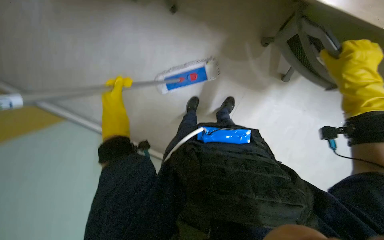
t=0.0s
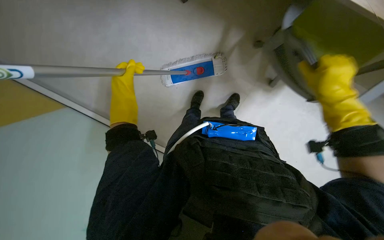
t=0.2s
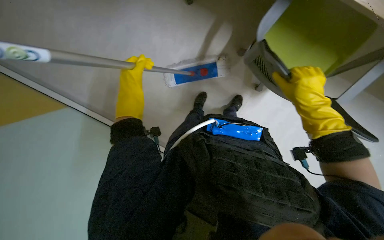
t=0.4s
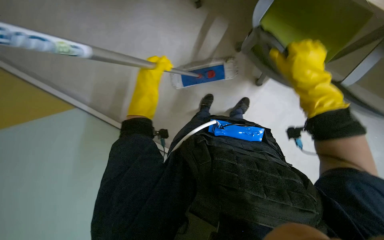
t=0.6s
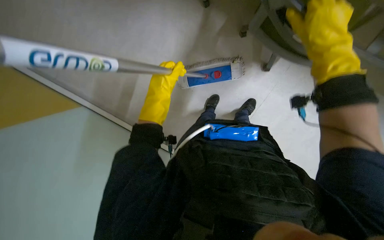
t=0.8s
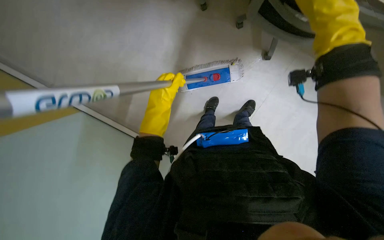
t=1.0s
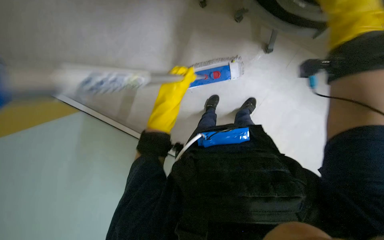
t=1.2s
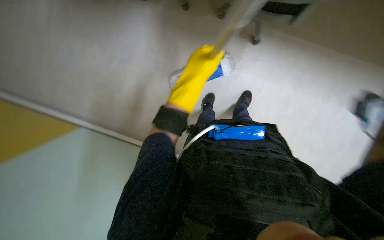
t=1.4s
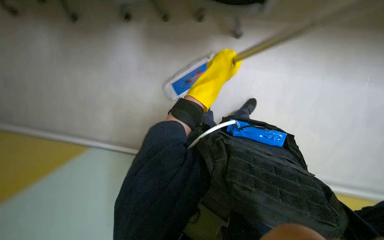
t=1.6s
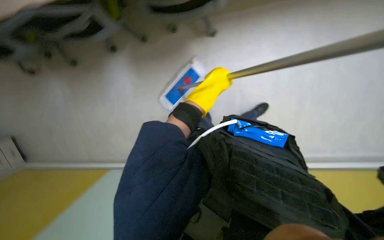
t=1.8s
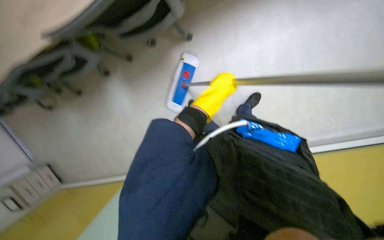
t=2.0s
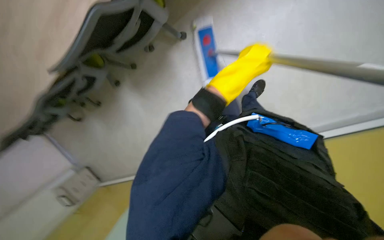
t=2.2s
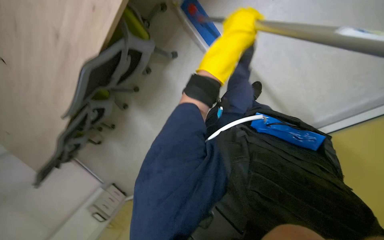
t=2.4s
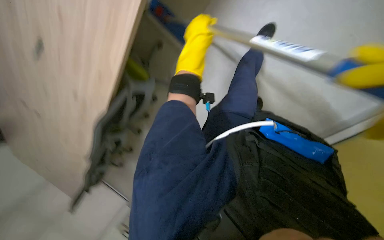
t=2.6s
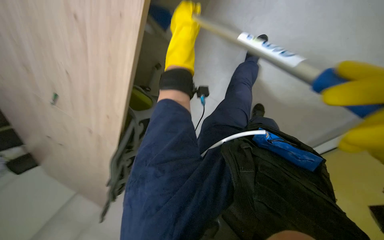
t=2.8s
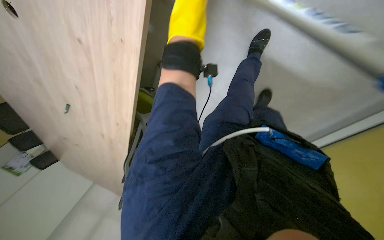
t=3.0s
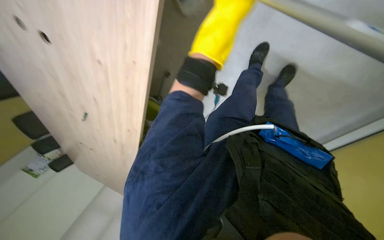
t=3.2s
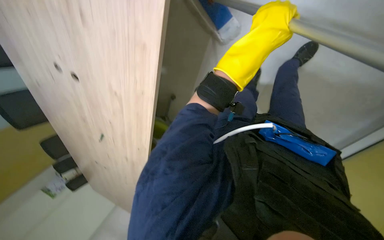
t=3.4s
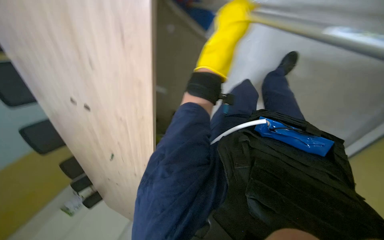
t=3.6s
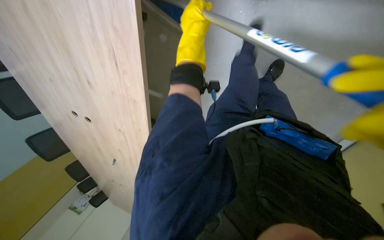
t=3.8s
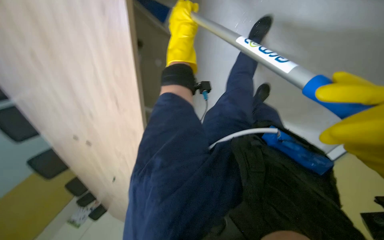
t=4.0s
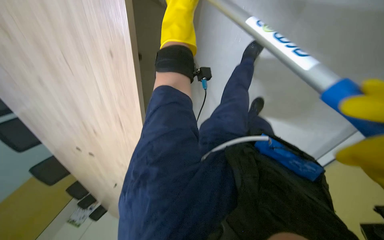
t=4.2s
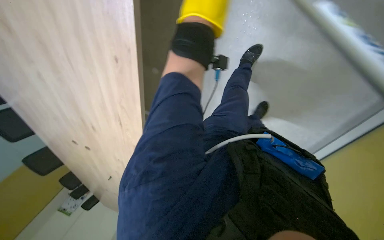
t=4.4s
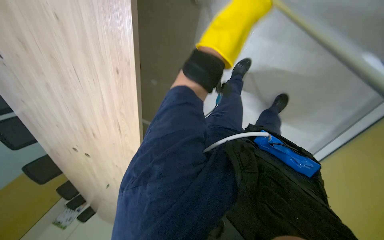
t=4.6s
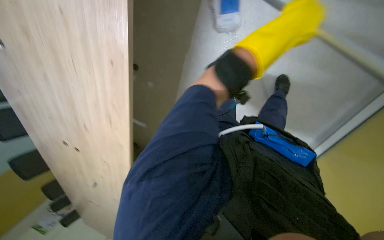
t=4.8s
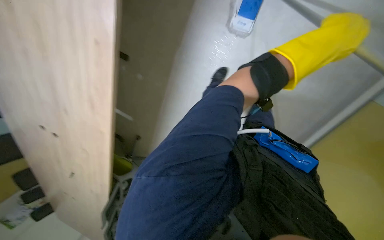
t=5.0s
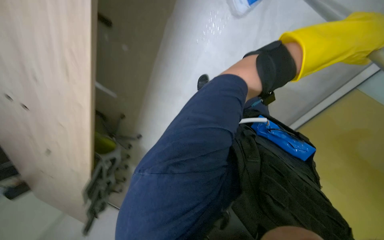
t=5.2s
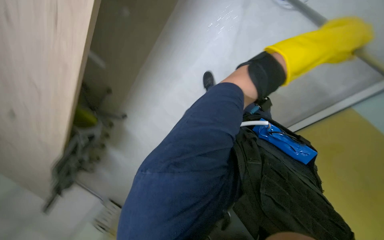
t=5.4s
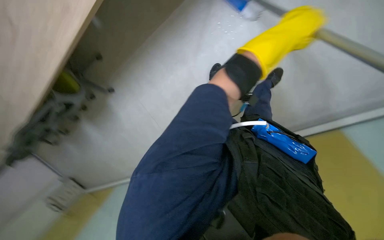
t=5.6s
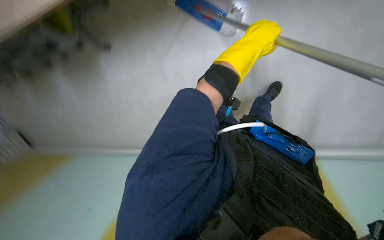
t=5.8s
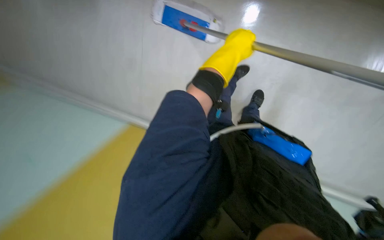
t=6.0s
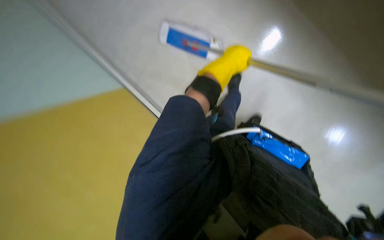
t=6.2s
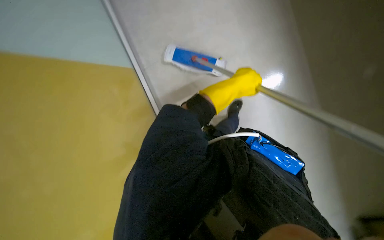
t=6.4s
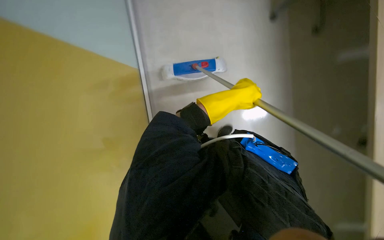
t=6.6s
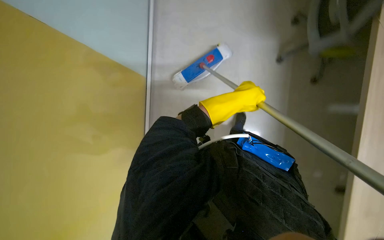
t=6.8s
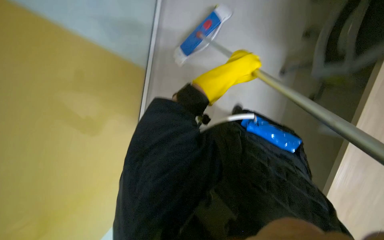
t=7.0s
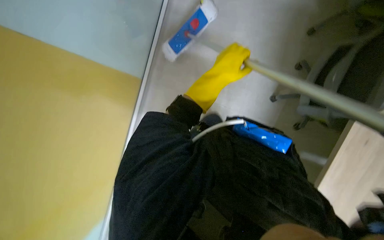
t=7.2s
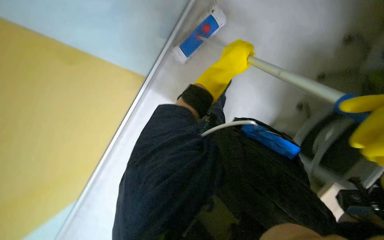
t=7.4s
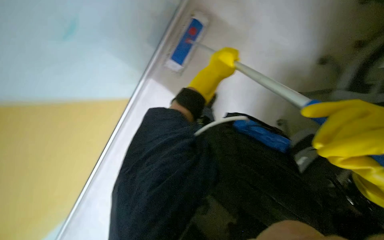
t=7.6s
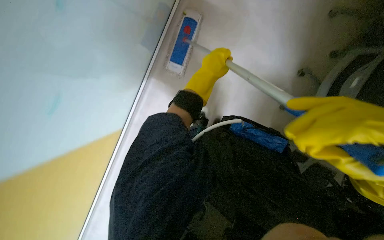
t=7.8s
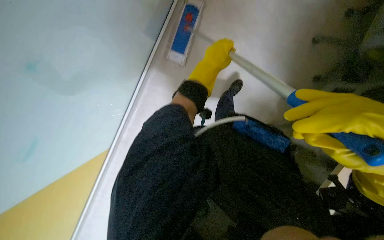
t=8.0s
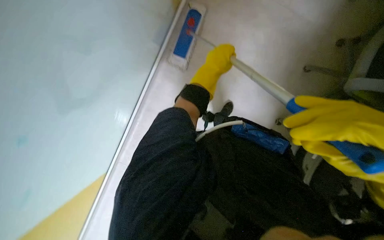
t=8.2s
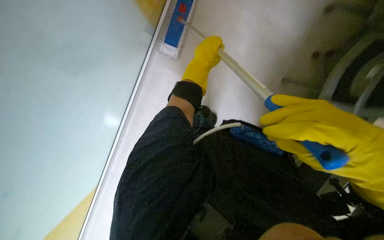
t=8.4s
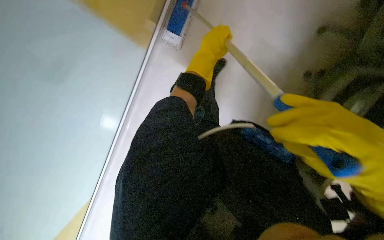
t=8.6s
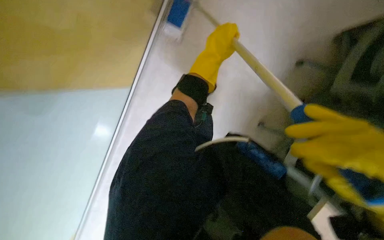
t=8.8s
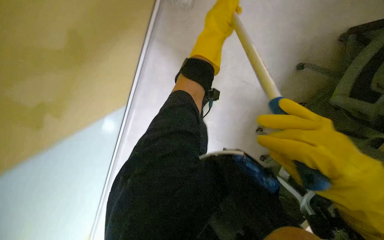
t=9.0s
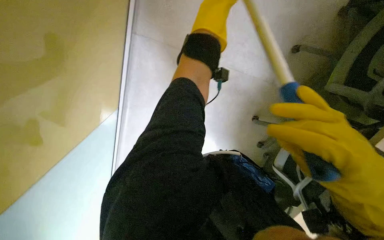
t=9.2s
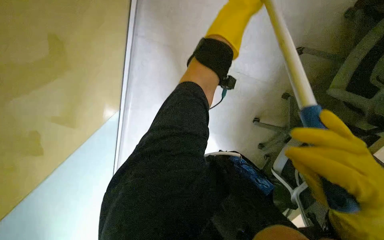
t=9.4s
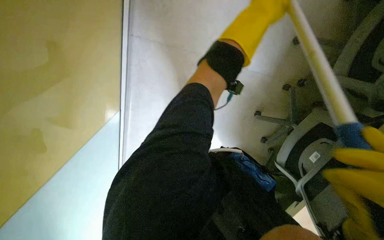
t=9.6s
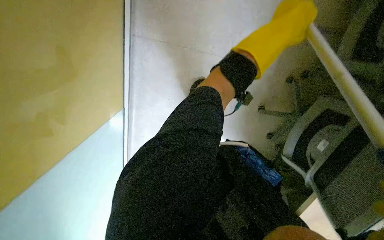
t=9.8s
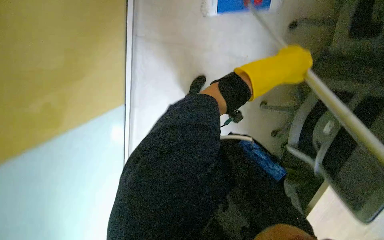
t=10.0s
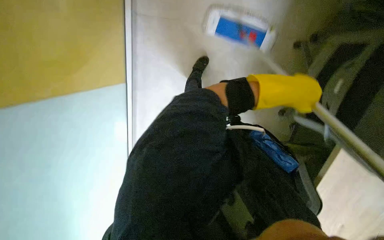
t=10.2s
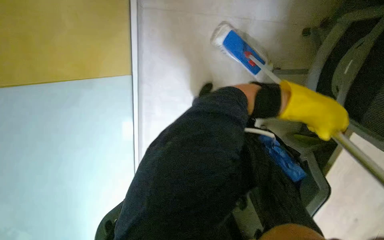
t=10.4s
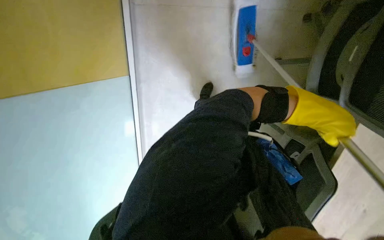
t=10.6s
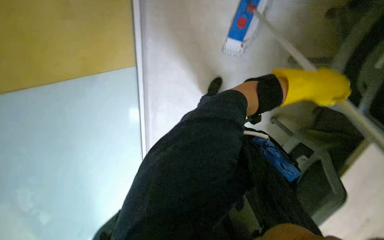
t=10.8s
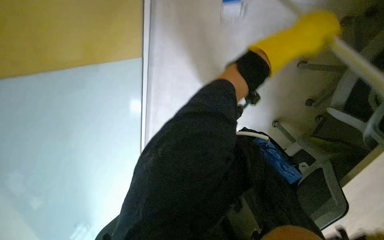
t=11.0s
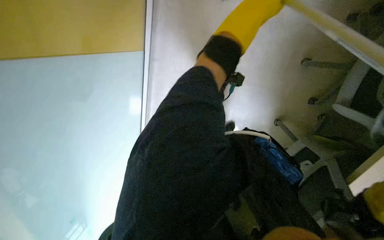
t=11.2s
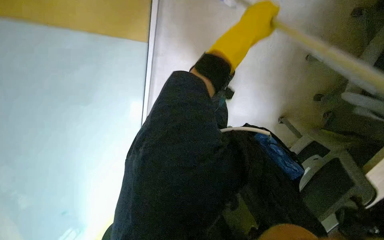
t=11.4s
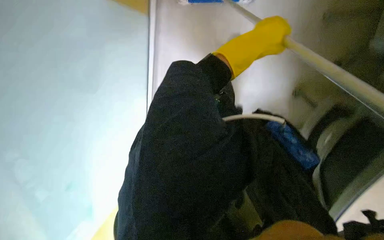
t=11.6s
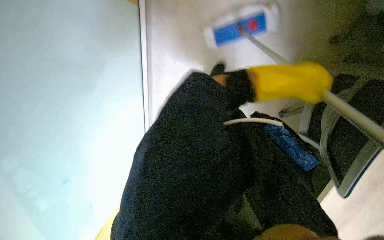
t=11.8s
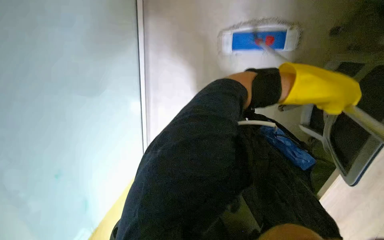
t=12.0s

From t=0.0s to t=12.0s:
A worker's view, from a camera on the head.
Job: mopping floor.
The whole recording: Mopping office floor. The worker mops the office floor with a flat mop.
From t=0.0s to t=1.6s: The left hand goes approximately 40 cm to the right and nearer to the camera.
From t=1.6s to t=3.0s: The camera travels roughly 50 cm. The view pans to the left by about 20 degrees. Everything in view rotates some 30 degrees counterclockwise.
From t=9.0s to t=10.4s: The left hand shifts some 35 cm down the picture and to the right.
From t=10.4s to t=12.0s: The left hand travels up the picture and back again, some 25 cm each way.

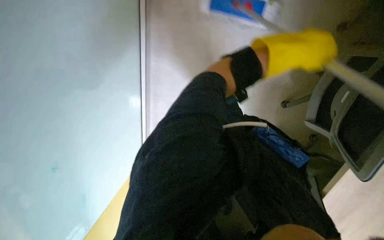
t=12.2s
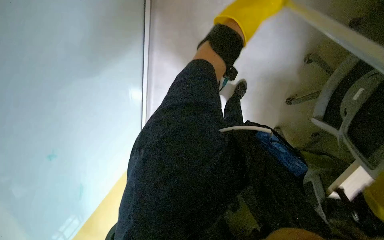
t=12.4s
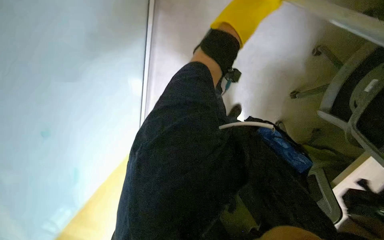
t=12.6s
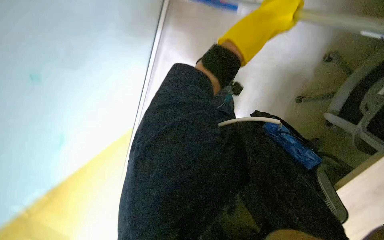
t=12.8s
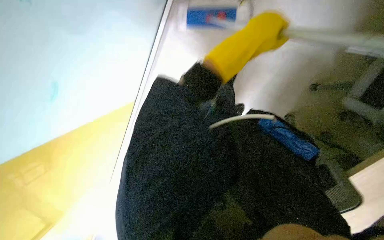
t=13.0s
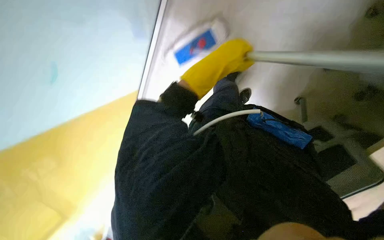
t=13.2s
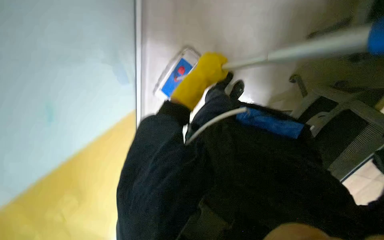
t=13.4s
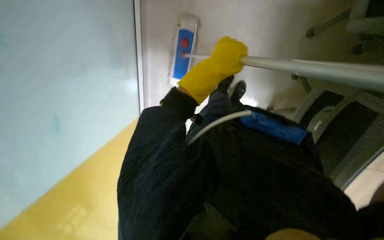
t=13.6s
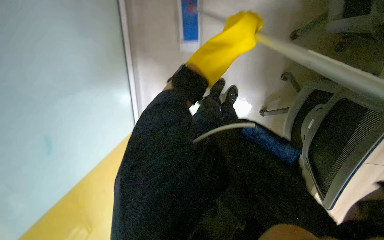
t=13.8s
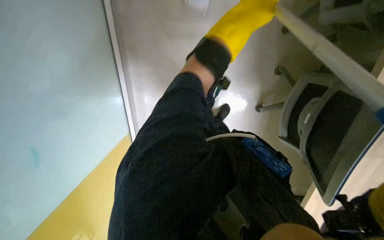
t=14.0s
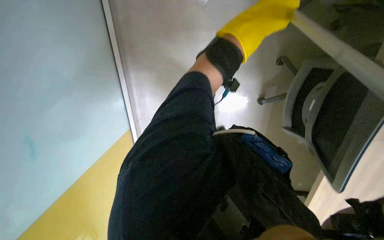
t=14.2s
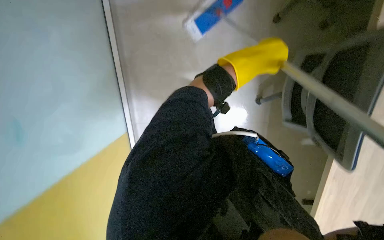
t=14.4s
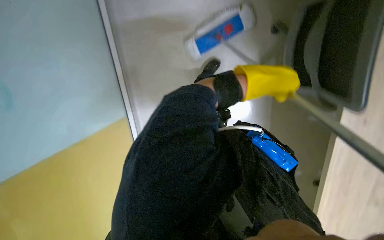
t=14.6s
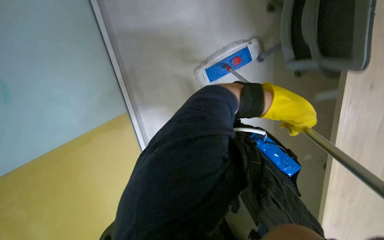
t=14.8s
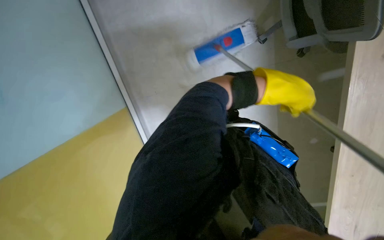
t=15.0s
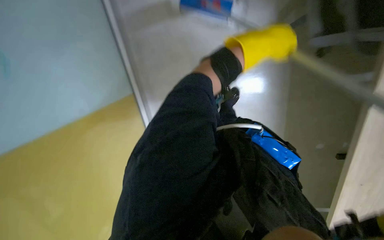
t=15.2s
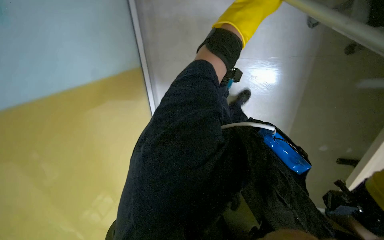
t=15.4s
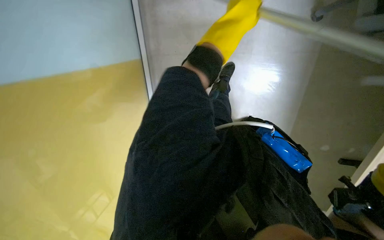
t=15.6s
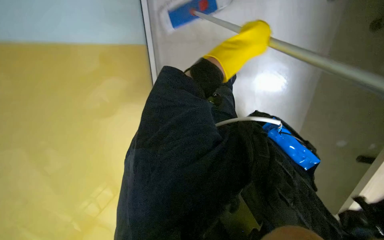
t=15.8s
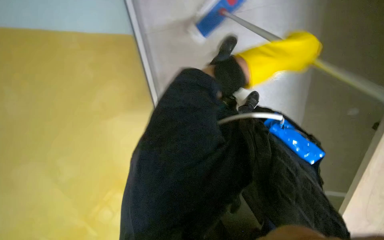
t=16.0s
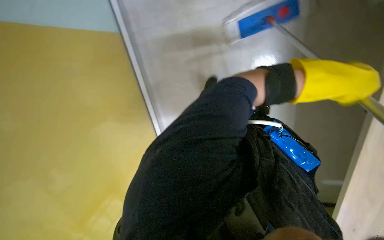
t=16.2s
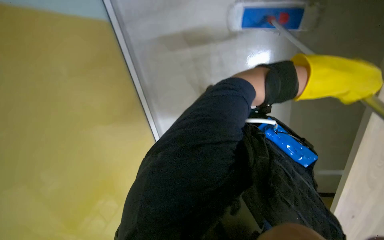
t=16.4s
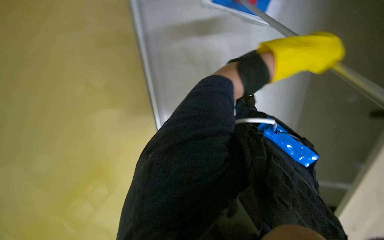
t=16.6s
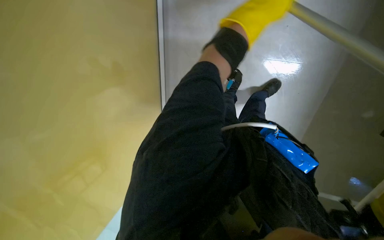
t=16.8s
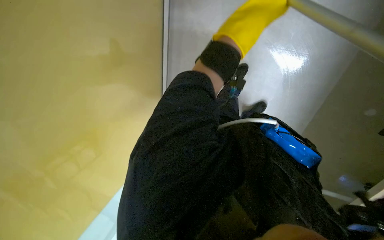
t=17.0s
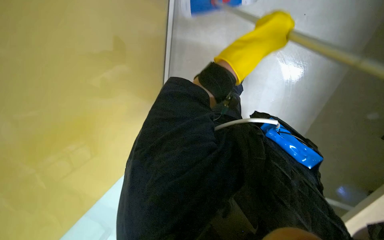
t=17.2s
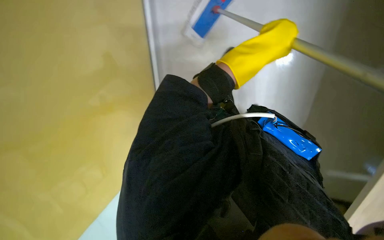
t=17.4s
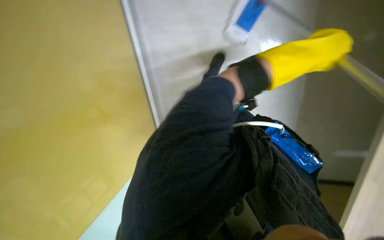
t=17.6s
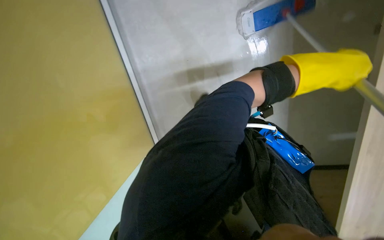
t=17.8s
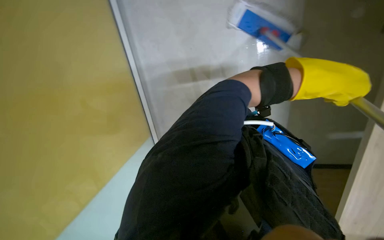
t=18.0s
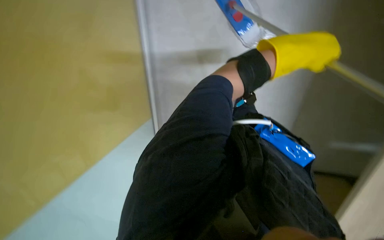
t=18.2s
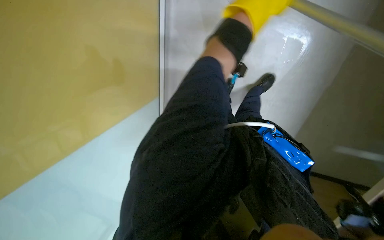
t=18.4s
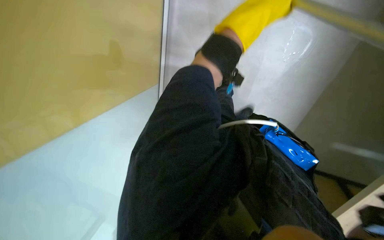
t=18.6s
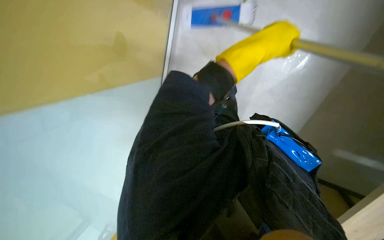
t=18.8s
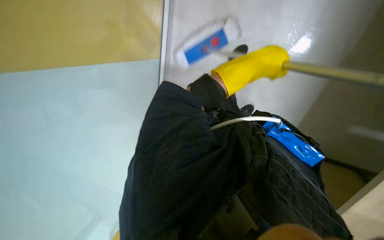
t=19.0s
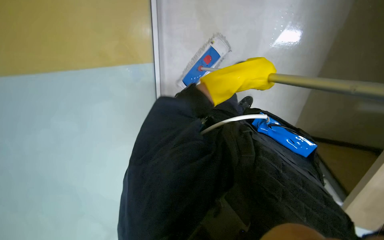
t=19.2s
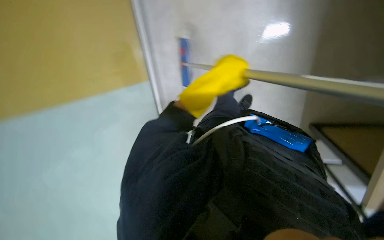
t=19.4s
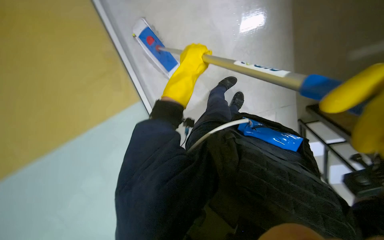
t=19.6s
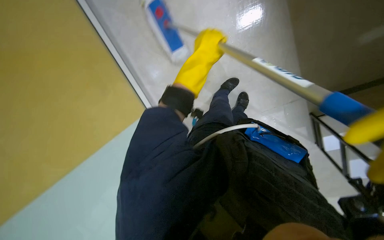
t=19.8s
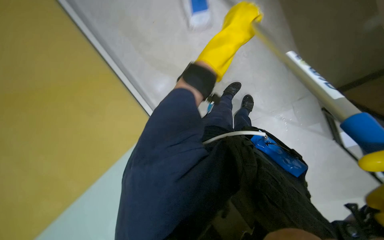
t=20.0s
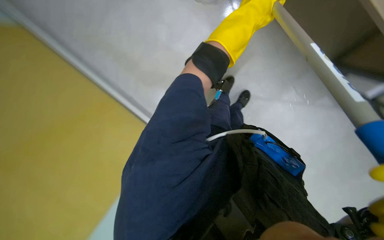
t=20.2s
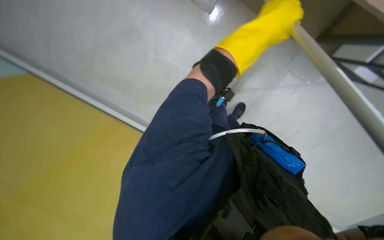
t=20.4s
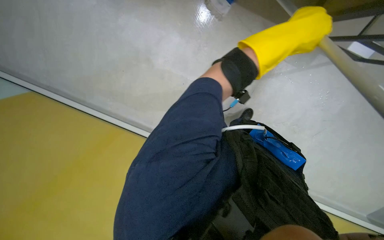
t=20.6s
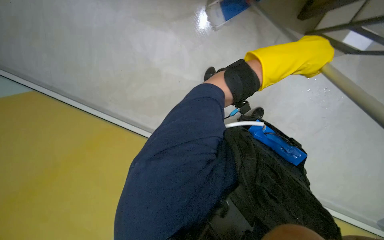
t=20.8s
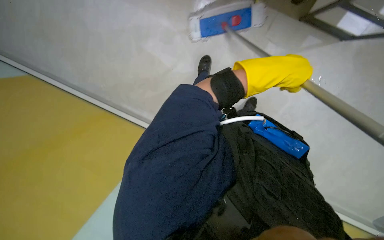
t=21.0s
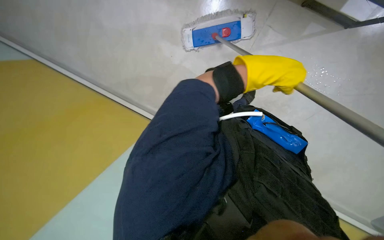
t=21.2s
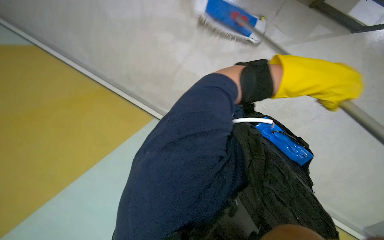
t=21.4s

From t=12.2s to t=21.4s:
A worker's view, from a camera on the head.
Job: mopping floor.
The whole recording: Mopping office floor. The worker mops the office floor with a flat mop.
From t=12.2s to t=13.8s: The left hand moves to the left, some 25 cm.
From t=13.8s to t=15.2s: The wearer looks roughly 15 degrees further upward.
From t=15.2s to t=16.8s: The left hand moves left and right over some 20 cm, changing direction 2 times.
From t=16.8s to t=18.4s: The left hand travels to the right and back again, some 15 cm each way.
From t=19.8s to t=21.4s: The left hand goes some 25 cm to the right, nearer to the camera and down the picture.
